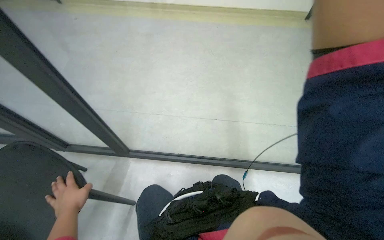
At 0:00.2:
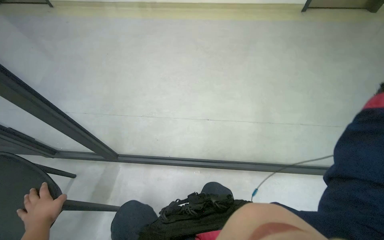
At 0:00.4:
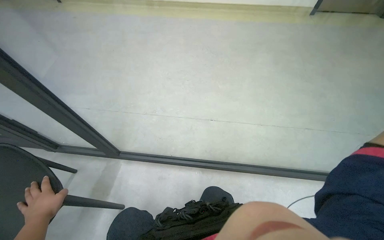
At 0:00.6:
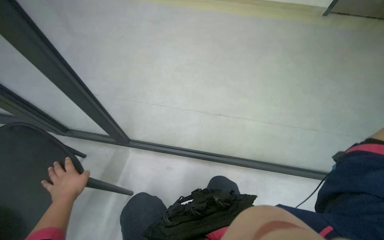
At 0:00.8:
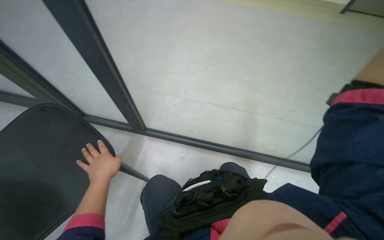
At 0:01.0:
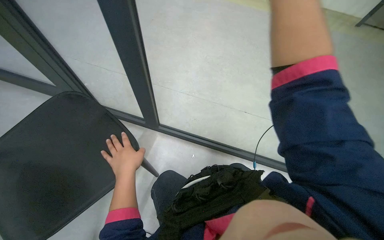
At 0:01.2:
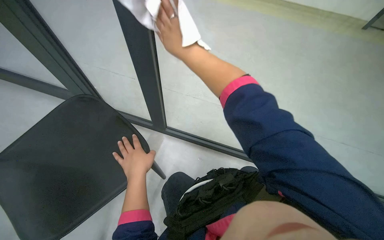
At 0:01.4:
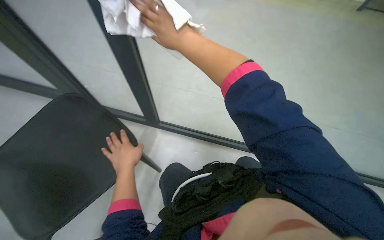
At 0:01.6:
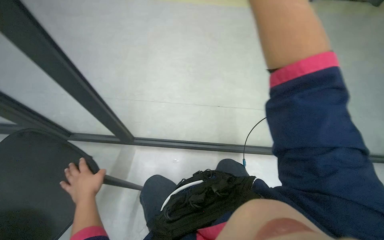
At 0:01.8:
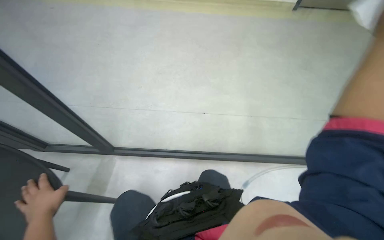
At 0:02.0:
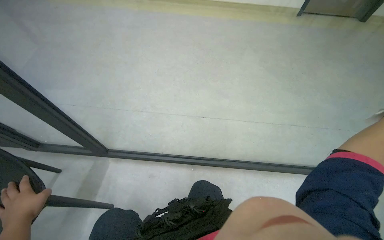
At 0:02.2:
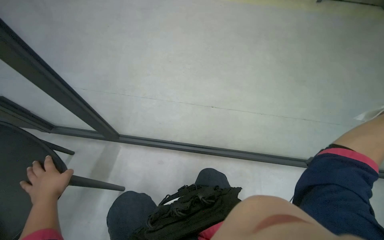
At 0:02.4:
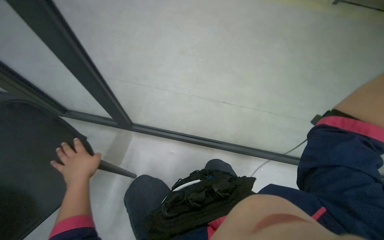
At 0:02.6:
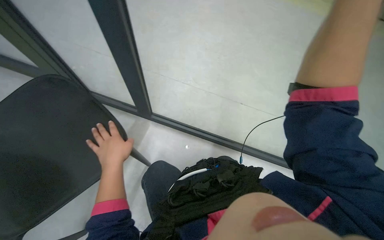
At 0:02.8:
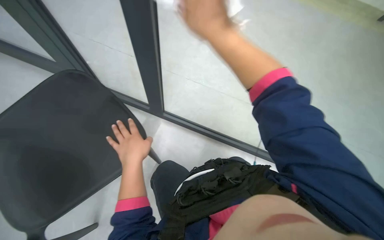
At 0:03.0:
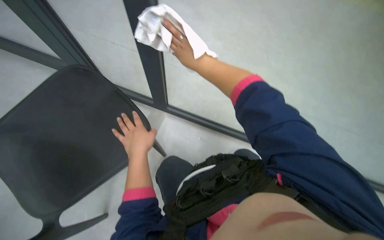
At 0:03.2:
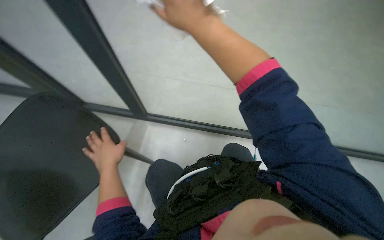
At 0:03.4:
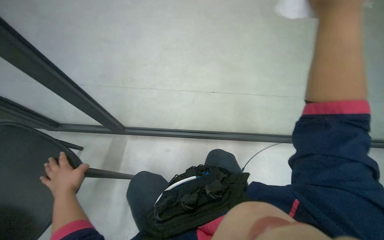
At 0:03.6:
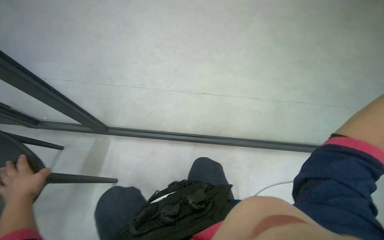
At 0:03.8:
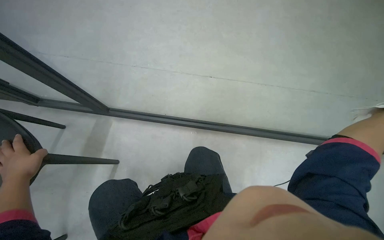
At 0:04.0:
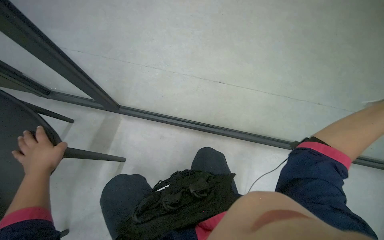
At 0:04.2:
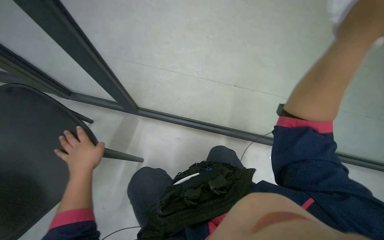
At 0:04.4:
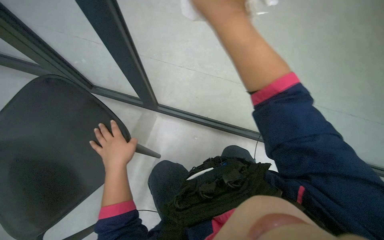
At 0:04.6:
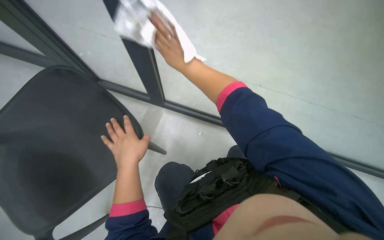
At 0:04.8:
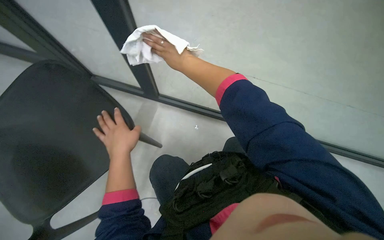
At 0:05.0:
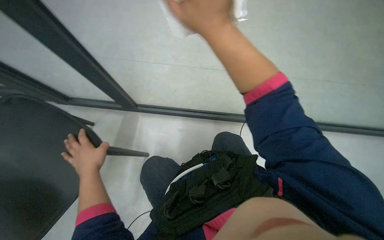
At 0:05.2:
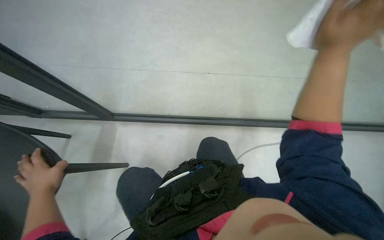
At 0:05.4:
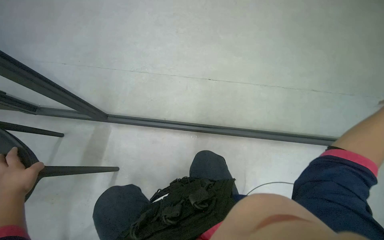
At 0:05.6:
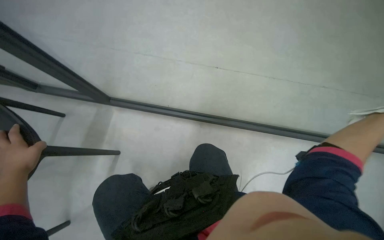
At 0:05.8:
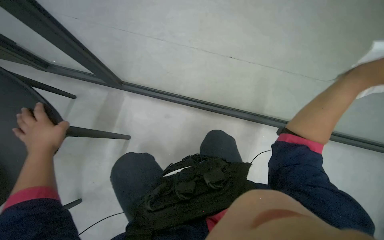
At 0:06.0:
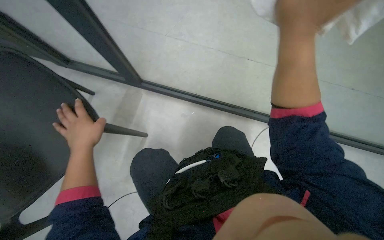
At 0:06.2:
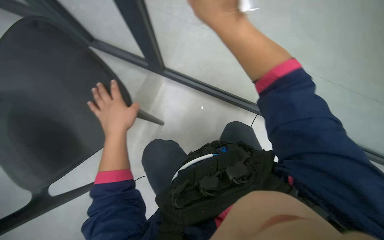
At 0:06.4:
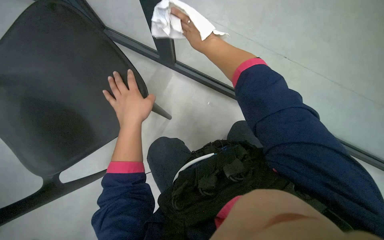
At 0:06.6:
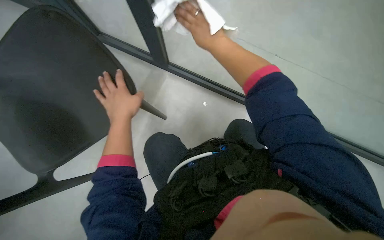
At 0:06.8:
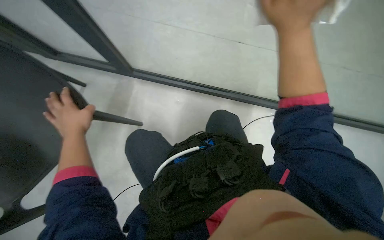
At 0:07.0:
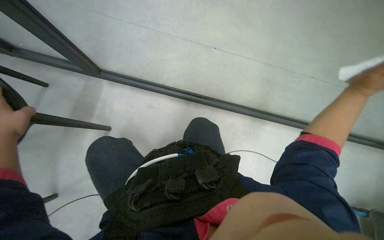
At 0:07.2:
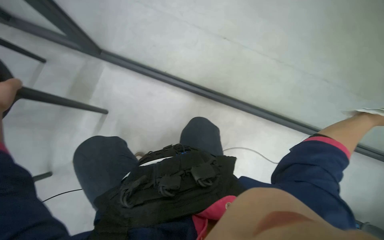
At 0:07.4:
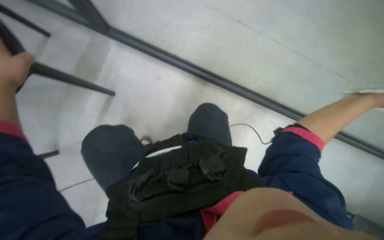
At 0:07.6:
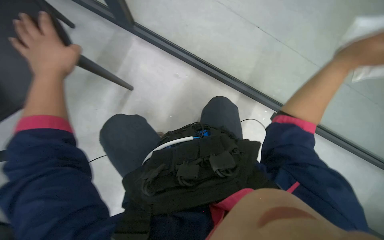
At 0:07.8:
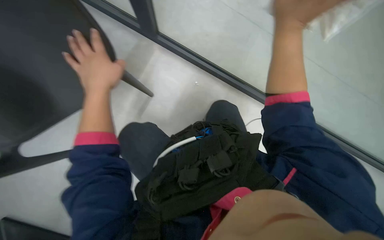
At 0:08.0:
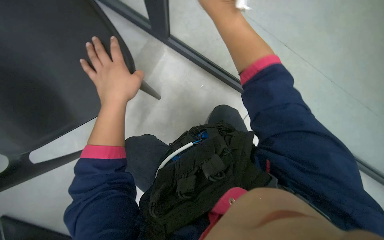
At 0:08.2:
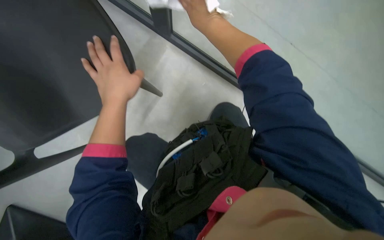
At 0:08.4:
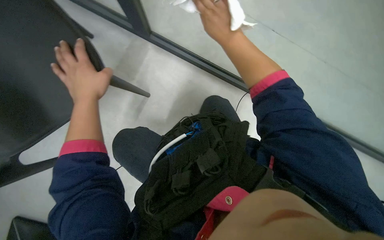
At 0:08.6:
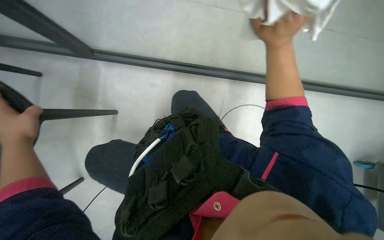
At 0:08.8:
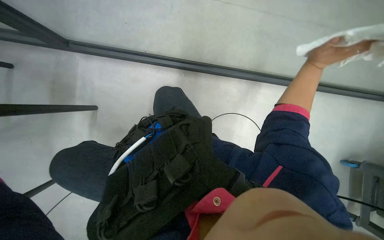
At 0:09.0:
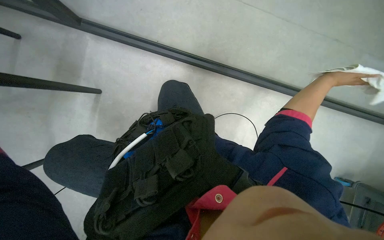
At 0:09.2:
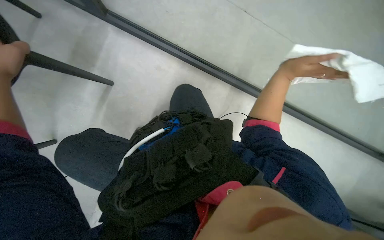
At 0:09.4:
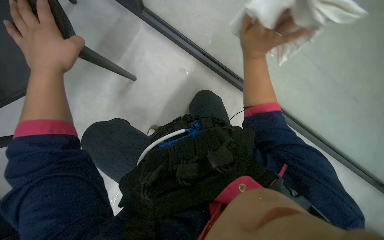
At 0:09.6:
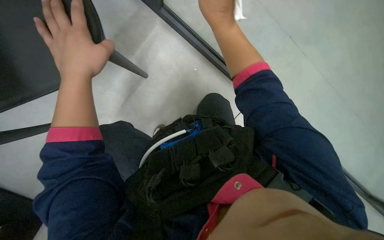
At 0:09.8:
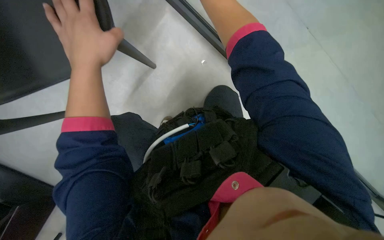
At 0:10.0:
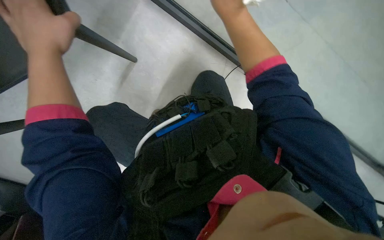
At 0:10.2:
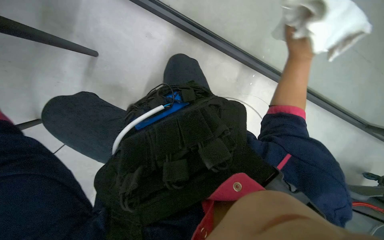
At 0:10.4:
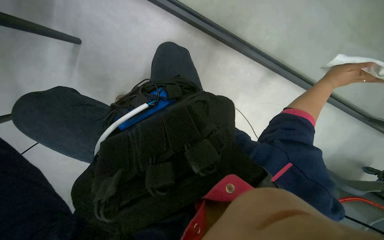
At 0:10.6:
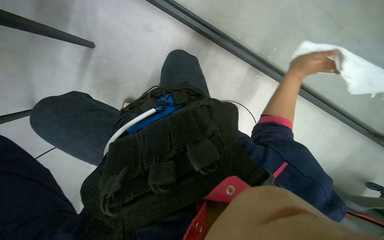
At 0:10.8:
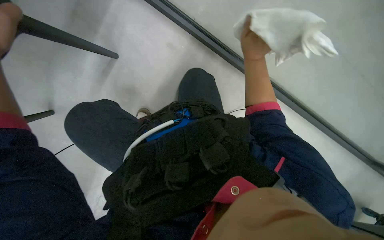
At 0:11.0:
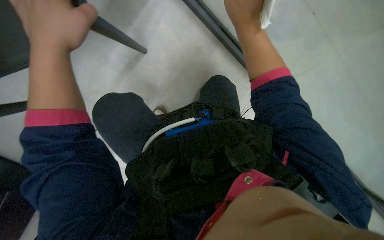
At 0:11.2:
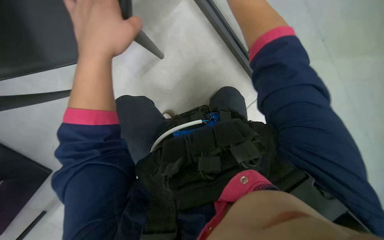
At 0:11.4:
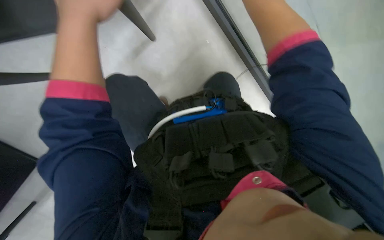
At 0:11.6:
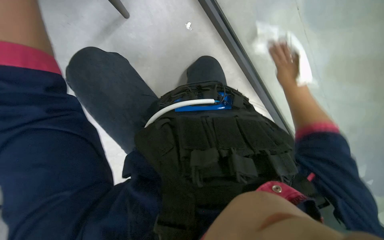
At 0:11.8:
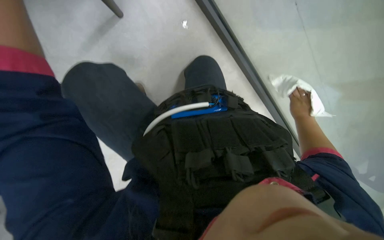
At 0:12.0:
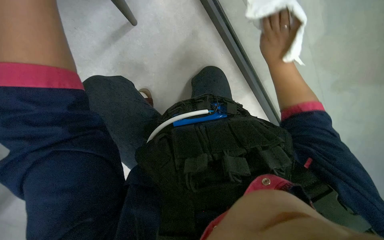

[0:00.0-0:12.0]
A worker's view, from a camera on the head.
Job: cleaning windows.
The whole recording: Wiping glass partition. The worker wipes the glass partition with a white cloth.
0:03.0 to 0:04.4: The left hand shifts some 15 cm nearer to the camera, and travels to the left and back again, roughly 20 cm each way.
0:04.4 to 0:06.0: The left hand reaches roughly 15 cm to the left, then returns.
0:06.0 to 0:07.6: The wearer looks about 15 degrees further downward.
0:09.0 to 0:10.4: The view pans to the left by some 20 degrees.
0:10.4 to 0:12.0: The head turns to the left by some 20 degrees.

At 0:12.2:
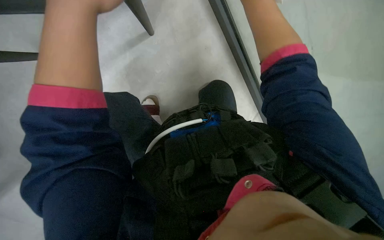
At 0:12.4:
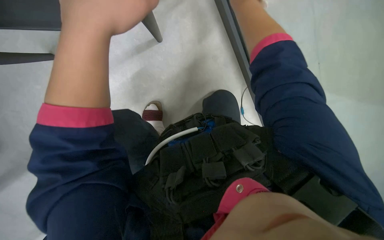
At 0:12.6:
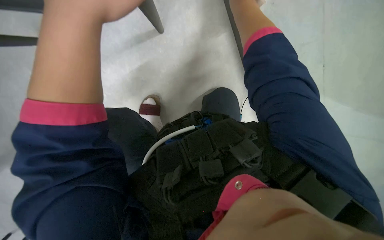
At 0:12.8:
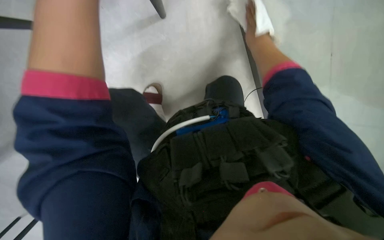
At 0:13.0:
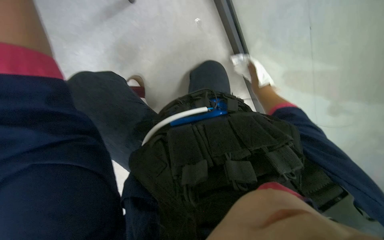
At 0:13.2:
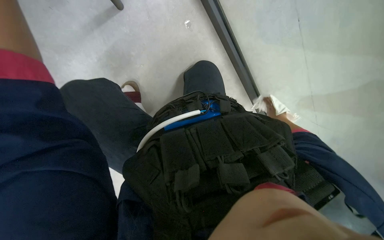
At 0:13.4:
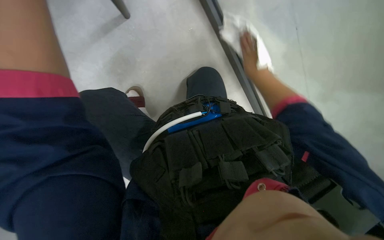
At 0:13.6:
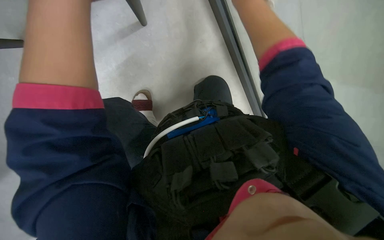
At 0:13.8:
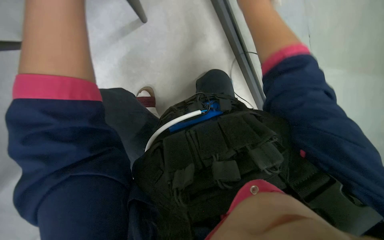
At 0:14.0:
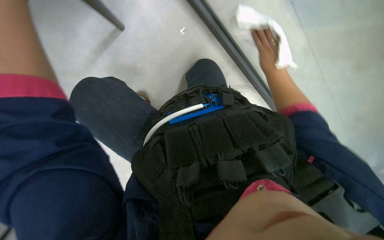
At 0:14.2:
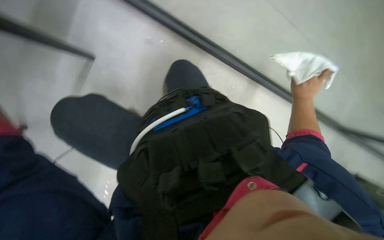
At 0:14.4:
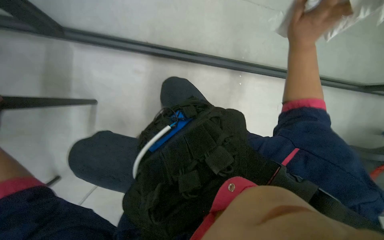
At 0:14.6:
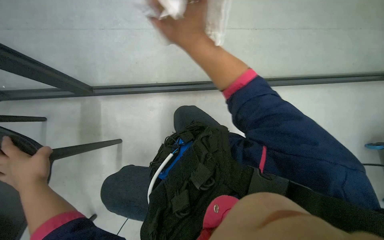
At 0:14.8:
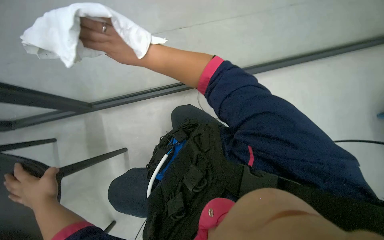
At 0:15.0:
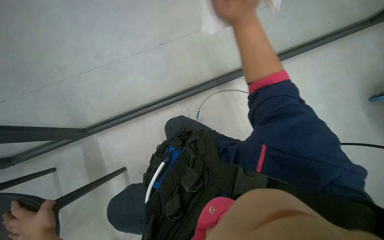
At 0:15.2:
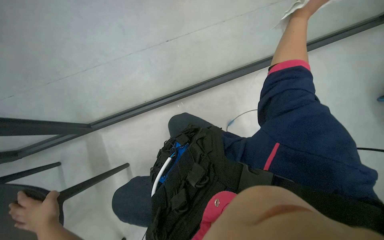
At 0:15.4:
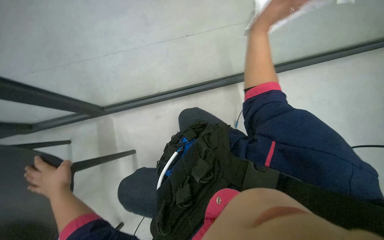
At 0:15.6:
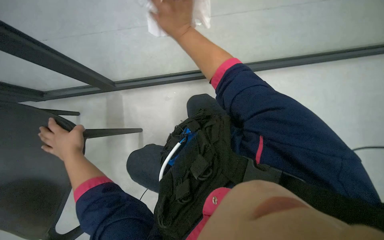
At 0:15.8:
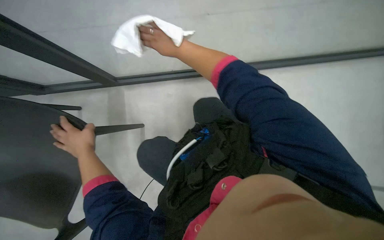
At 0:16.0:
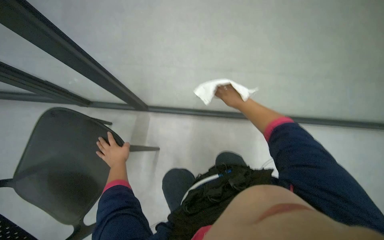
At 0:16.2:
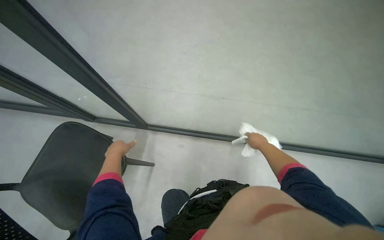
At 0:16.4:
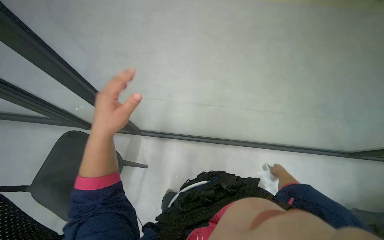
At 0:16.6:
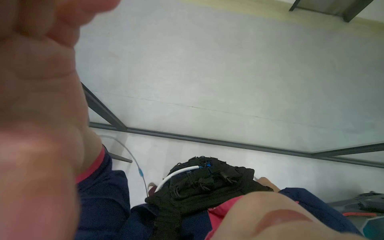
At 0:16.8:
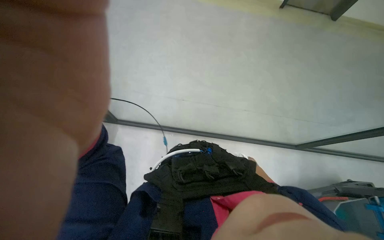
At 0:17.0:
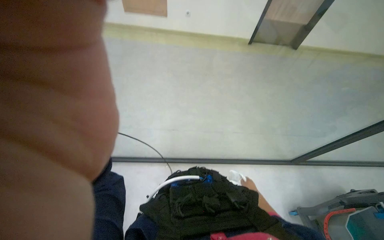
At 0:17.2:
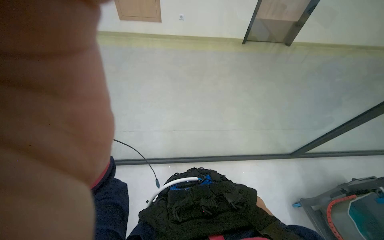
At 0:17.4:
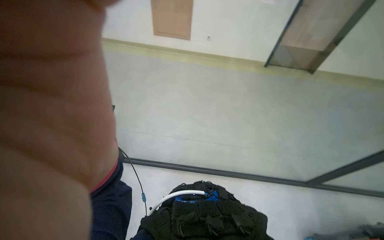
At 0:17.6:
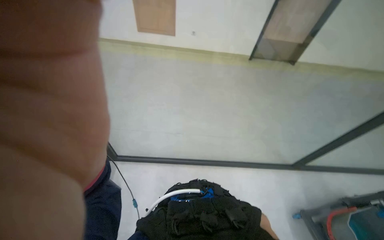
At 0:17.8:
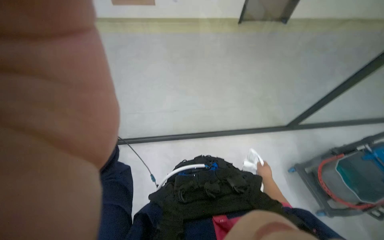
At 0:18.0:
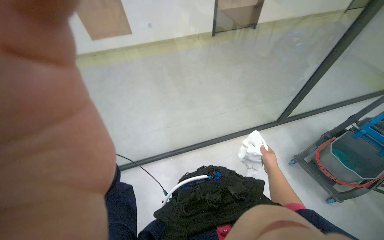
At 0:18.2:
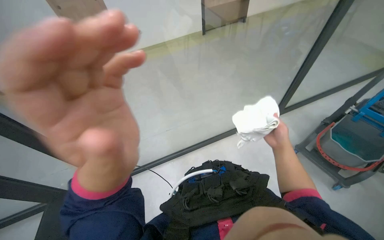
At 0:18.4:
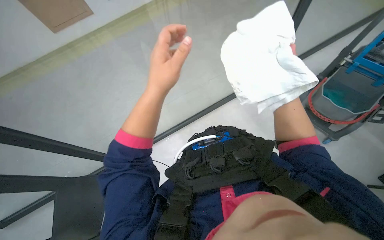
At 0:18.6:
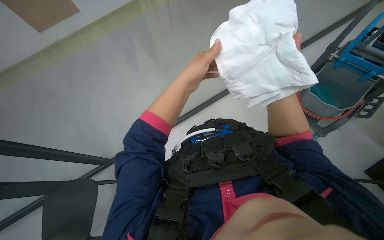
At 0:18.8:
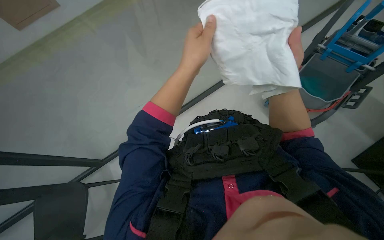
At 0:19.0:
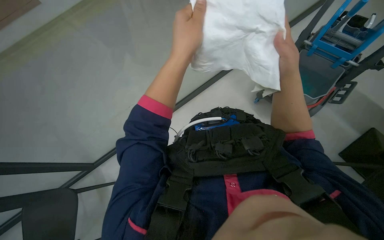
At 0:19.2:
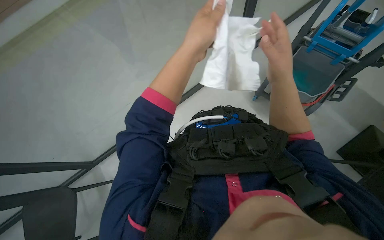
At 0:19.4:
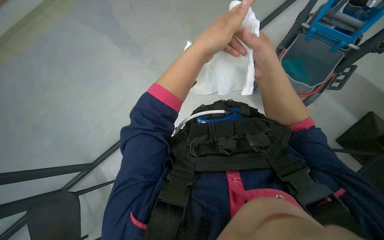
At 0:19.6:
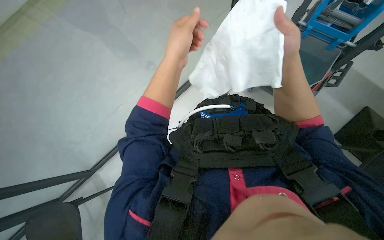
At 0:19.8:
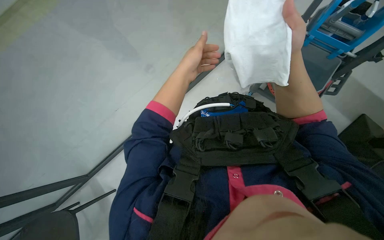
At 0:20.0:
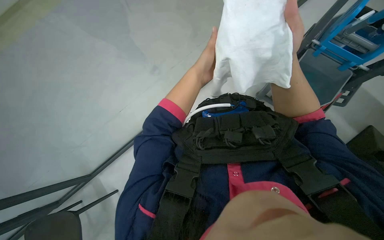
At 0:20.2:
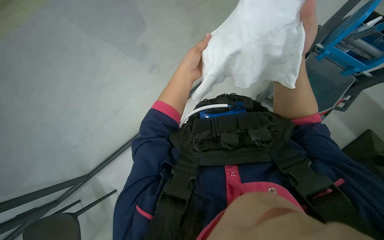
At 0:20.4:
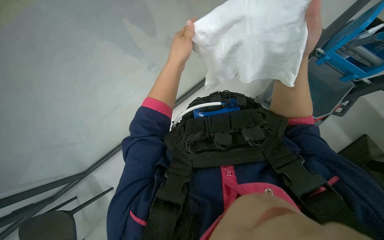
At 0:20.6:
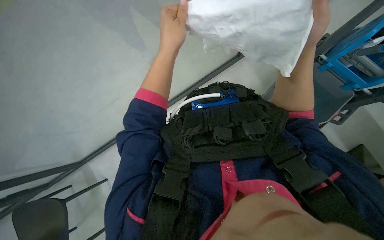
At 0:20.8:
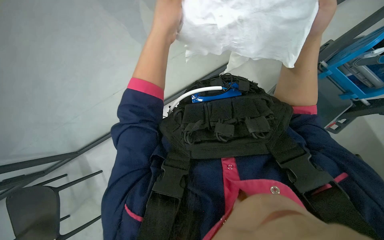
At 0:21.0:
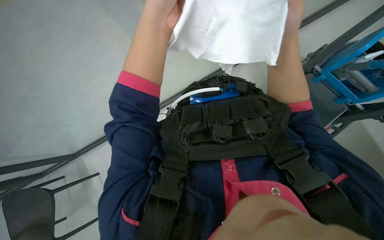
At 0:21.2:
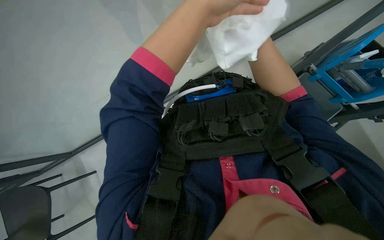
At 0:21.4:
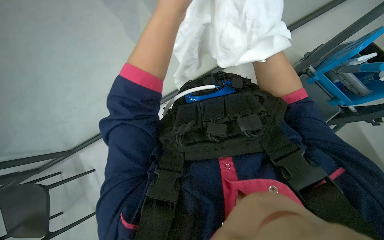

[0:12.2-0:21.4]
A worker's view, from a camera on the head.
Job: cleaning windows.
The whole recording: Wiping glass partition. The worker wipes the glass partition with a white cloth.
0:13.8 to 0:15.2: Everything in view rotates about 25 degrees counterclockwise.
0:16.8 to 0:18.4: Everything in view rotates approximately 40 degrees counterclockwise.
